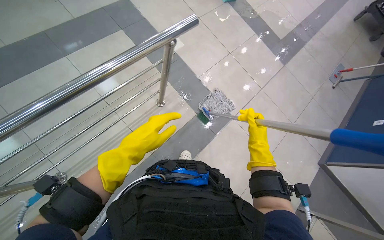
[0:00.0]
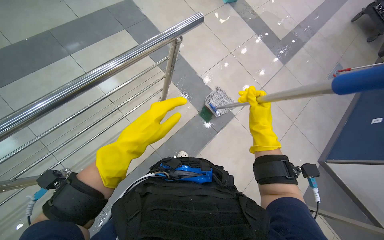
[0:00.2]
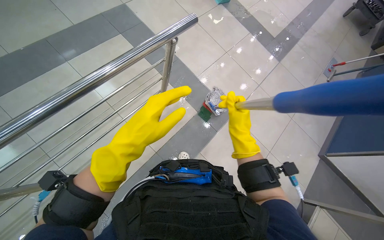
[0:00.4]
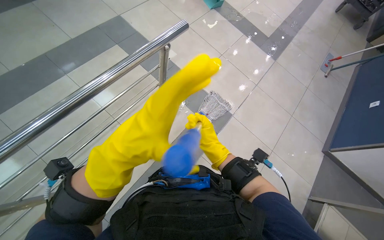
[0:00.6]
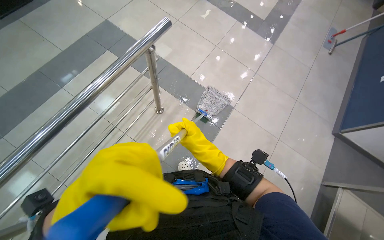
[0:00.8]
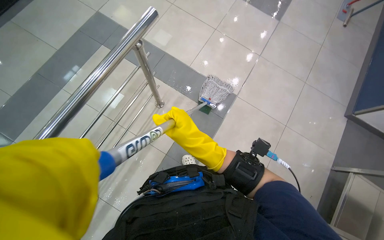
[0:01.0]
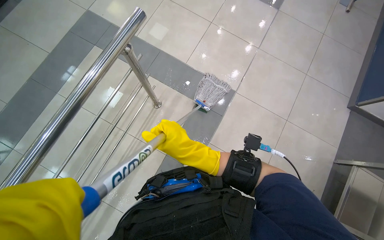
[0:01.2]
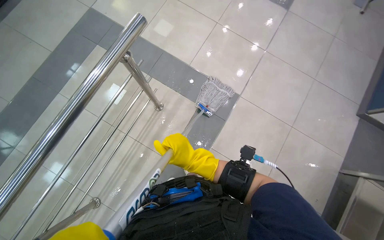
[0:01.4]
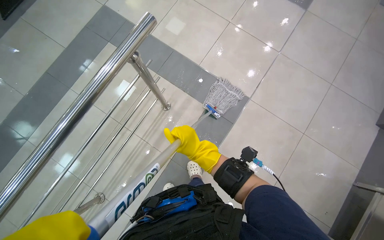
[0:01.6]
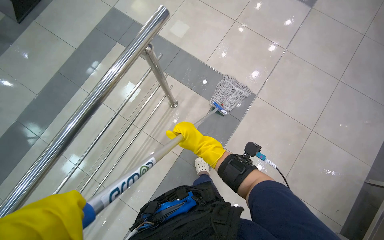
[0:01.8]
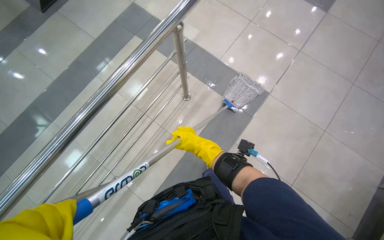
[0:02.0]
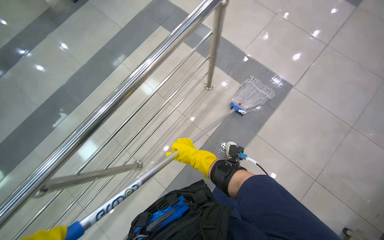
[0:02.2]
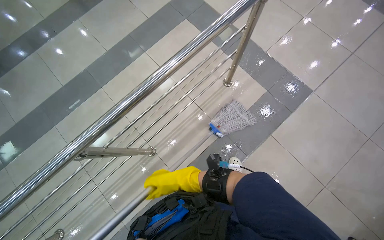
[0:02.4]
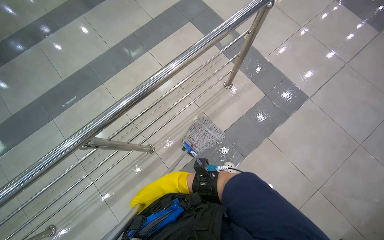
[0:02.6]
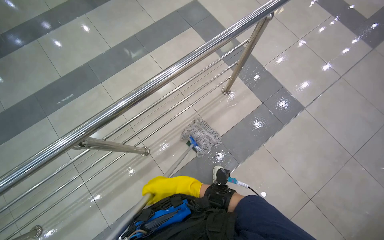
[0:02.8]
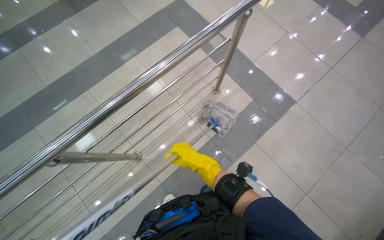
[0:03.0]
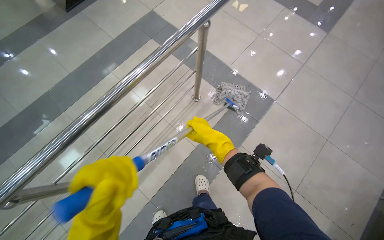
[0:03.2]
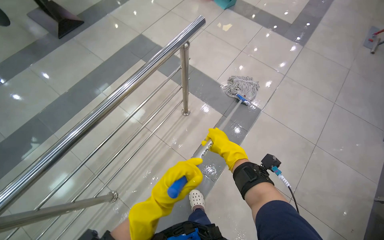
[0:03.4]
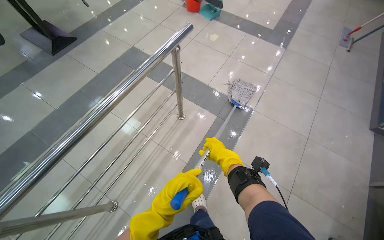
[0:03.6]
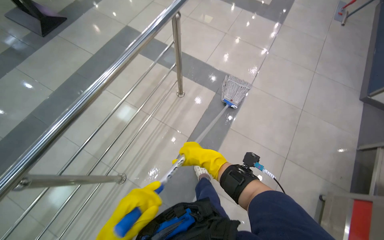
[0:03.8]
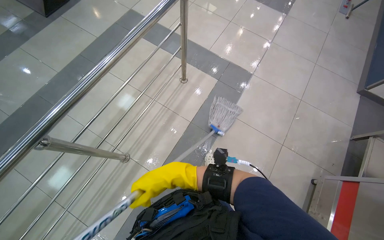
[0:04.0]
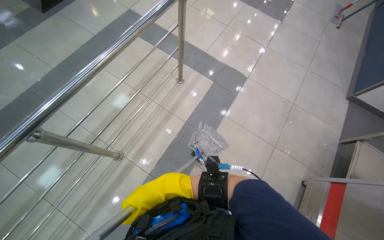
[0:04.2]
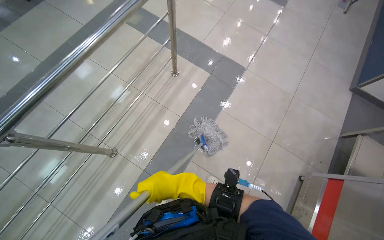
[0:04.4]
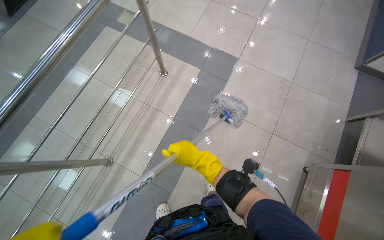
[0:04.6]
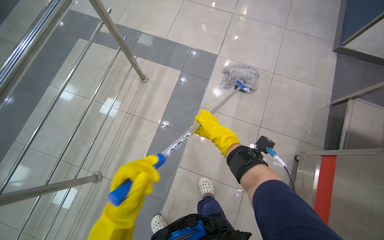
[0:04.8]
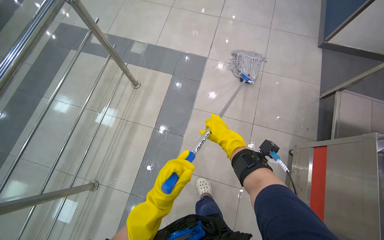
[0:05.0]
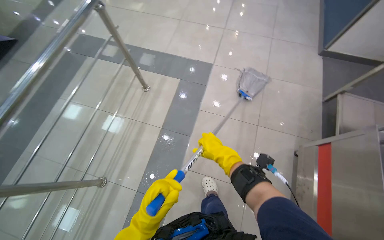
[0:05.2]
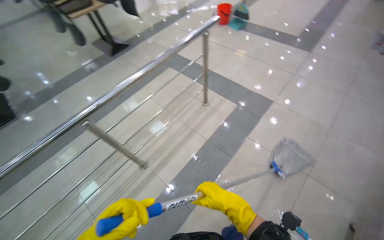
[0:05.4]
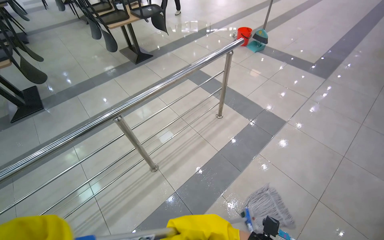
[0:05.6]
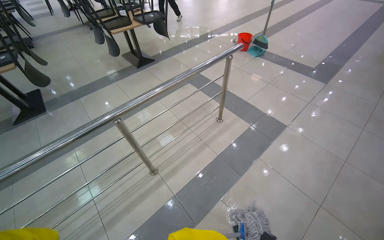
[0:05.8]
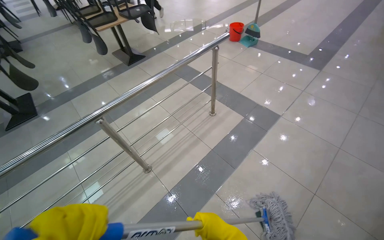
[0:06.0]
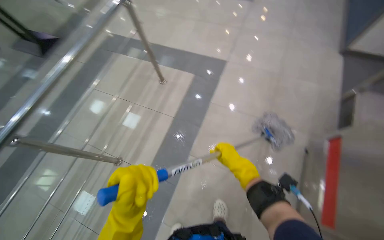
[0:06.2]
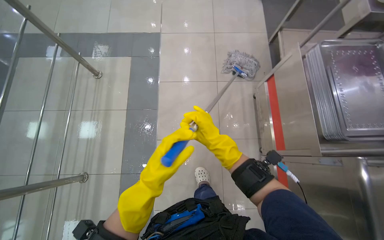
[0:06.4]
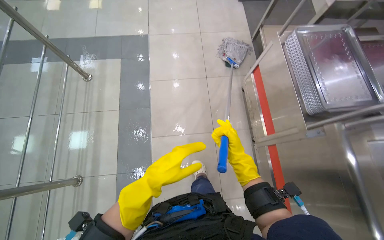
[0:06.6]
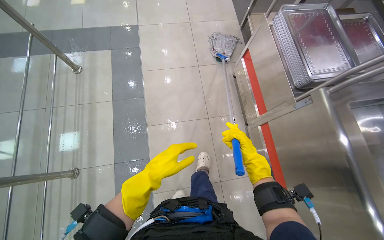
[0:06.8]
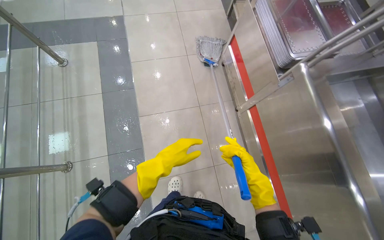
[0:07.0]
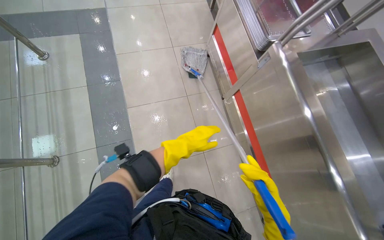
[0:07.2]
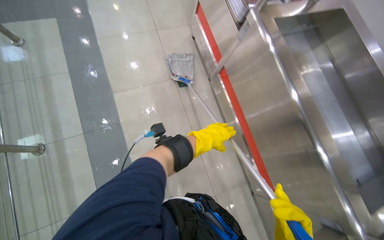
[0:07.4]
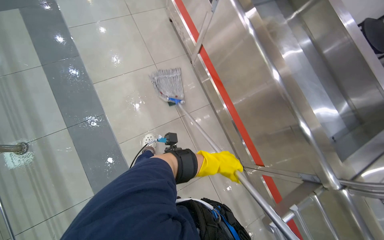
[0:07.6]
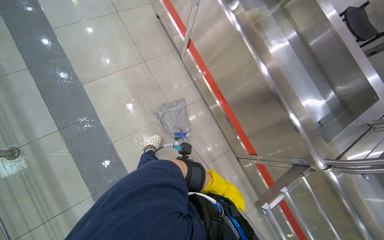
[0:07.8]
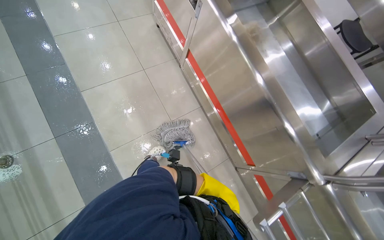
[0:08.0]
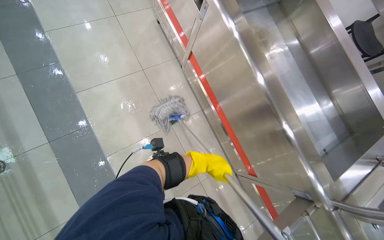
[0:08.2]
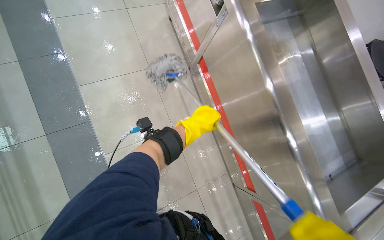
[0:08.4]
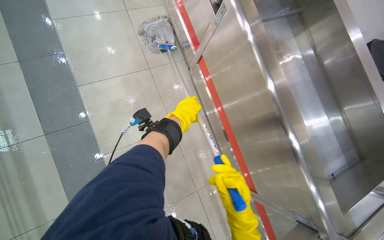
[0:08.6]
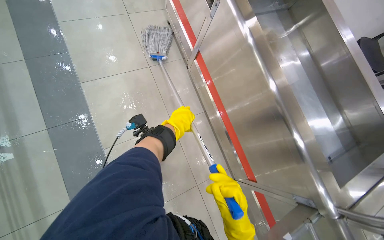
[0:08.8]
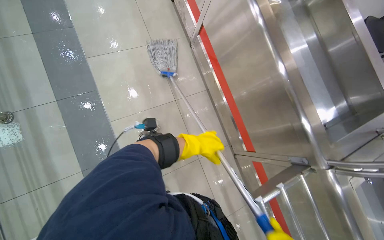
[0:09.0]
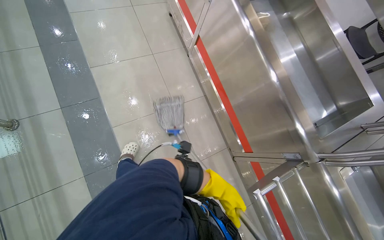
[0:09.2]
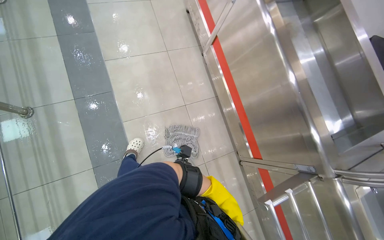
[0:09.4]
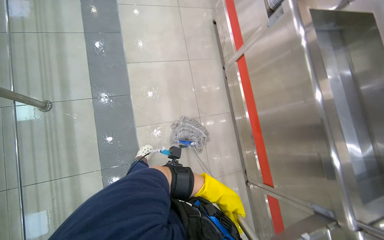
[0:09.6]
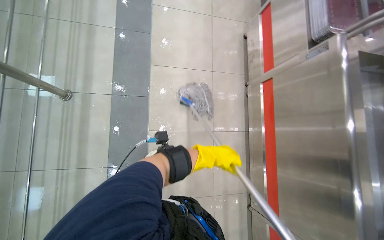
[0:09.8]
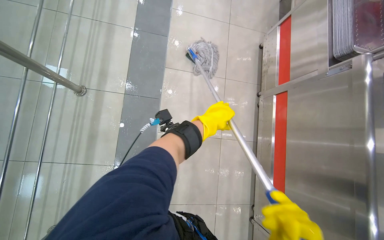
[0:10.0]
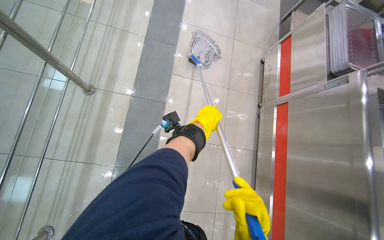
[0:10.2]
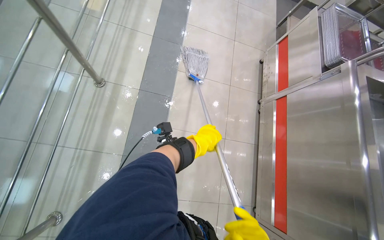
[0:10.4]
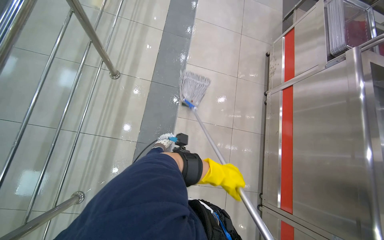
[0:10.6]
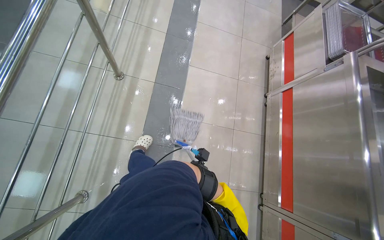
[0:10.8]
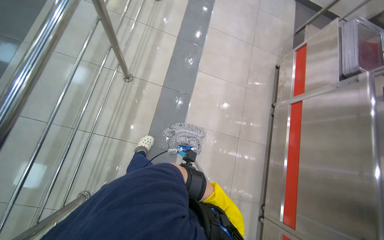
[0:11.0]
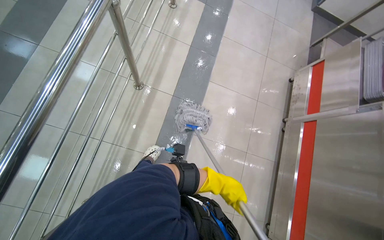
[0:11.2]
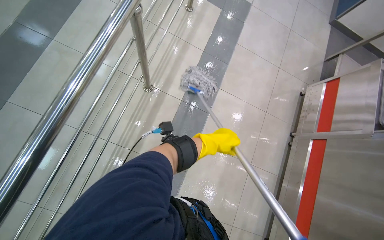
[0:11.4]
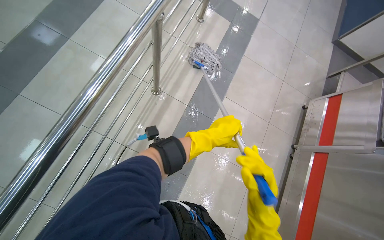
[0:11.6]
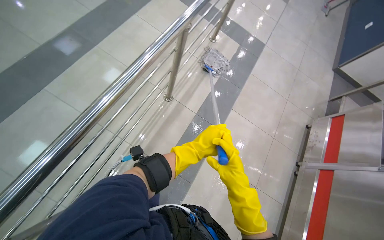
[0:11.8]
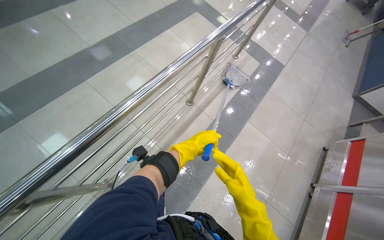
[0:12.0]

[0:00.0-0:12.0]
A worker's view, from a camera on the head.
Job: mopping floor.
The whole recording: Mopping cafeteria floor. The worker mops the tiled floor of the cafeteria with a string mop.
0:00.0 to 0:01.6: The right hand goes about 20 cm to the left.
0:01.6 to 0:03.0: The camera travels about 40 cm.
0:03.0 to 0:04.4: The wearer looks about 20 degrees further to the right. The right hand travels down the picture by roughly 25 cm.
0:04.4 to 0:06.0: The view pans to the left by some 15 degrees. The camera pitches upward, by about 20 degrees.
0:07.6 to 0:09.0: The left hand moves up and down the picture over some 35 cm, changing direction 2 times.
0:09.0 to 0:10.4: The scene rotates clockwise by some 30 degrees. The left hand moves up and down the picture over approximately 30 cm, changing direction 2 times.
0:10.4 to 0:12.0: The wearer moves some 40 cm. The view tilts about 15 degrees upward. The scene turns approximately 30 degrees clockwise in the picture.

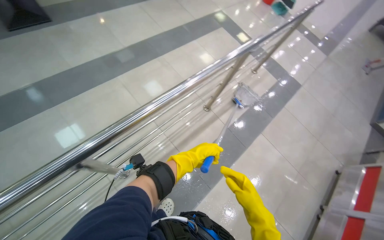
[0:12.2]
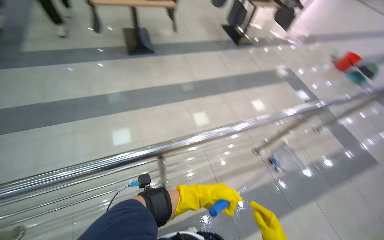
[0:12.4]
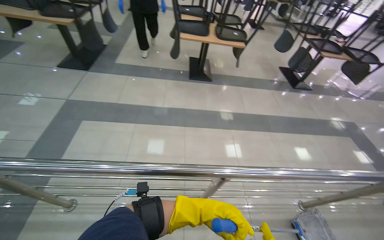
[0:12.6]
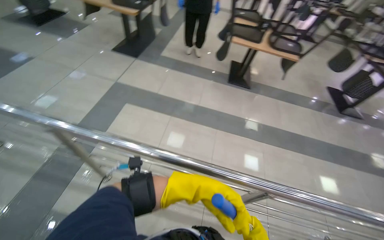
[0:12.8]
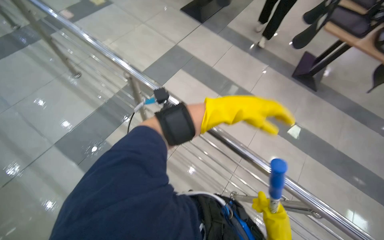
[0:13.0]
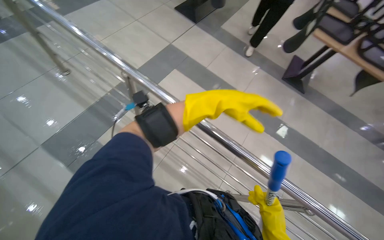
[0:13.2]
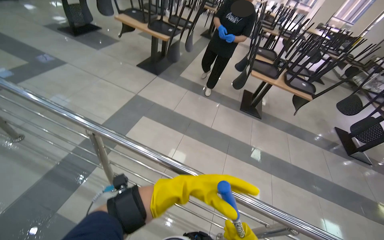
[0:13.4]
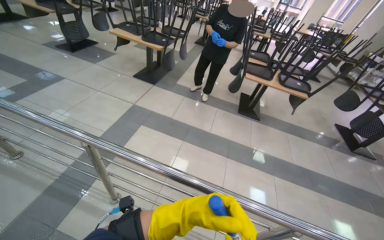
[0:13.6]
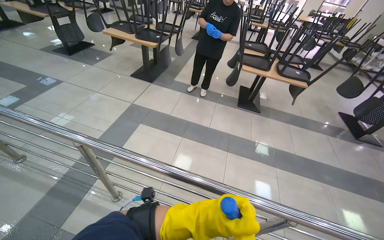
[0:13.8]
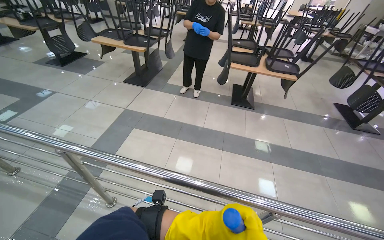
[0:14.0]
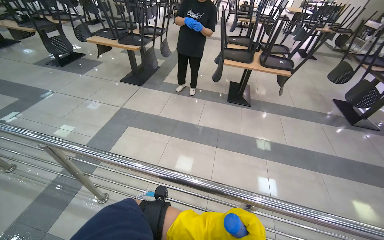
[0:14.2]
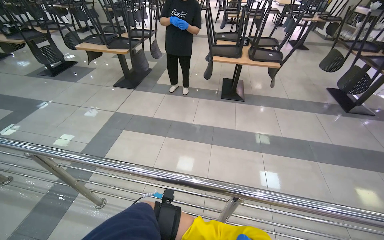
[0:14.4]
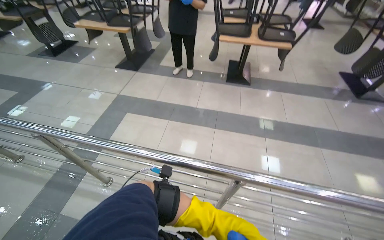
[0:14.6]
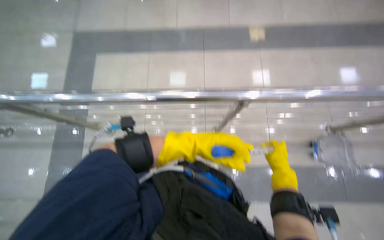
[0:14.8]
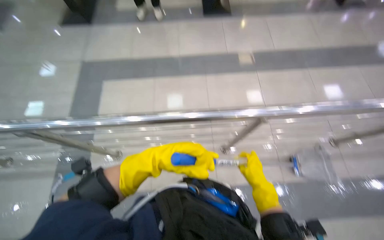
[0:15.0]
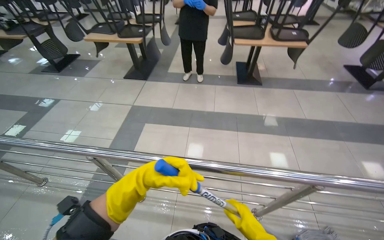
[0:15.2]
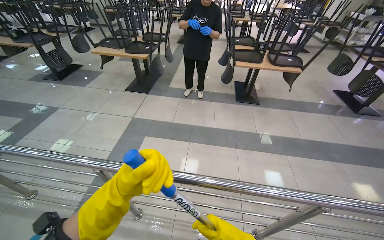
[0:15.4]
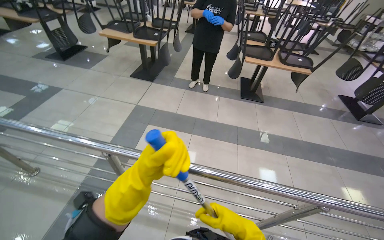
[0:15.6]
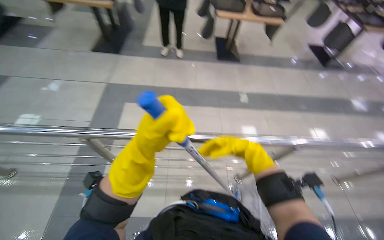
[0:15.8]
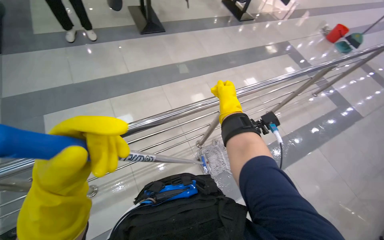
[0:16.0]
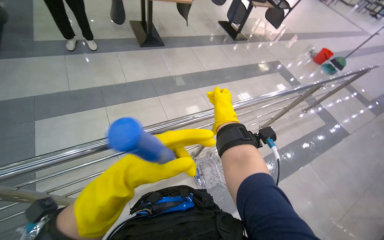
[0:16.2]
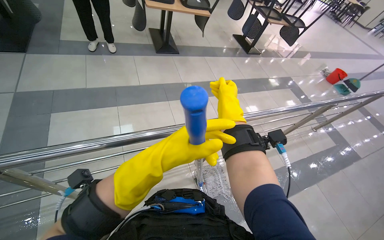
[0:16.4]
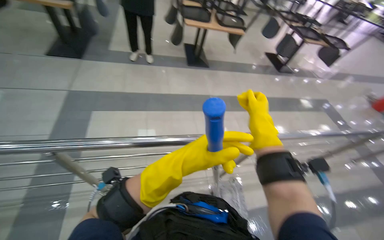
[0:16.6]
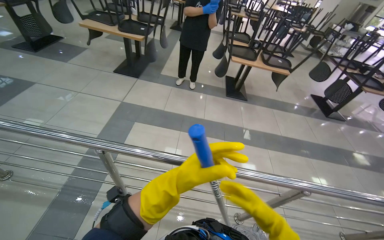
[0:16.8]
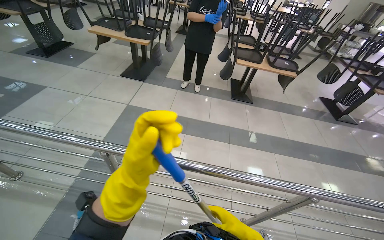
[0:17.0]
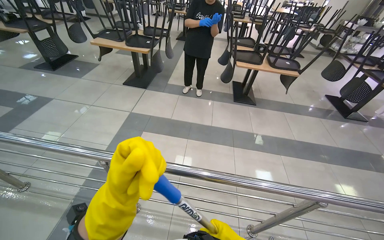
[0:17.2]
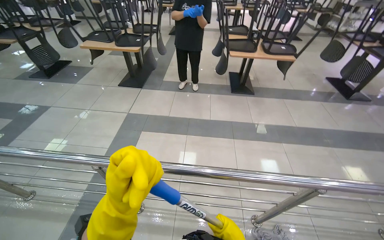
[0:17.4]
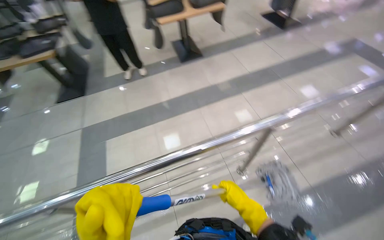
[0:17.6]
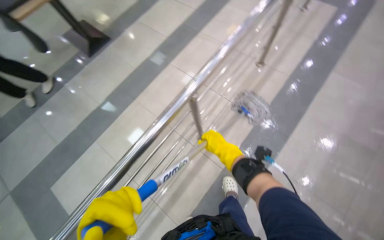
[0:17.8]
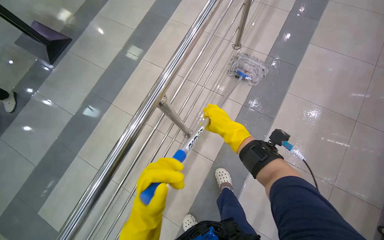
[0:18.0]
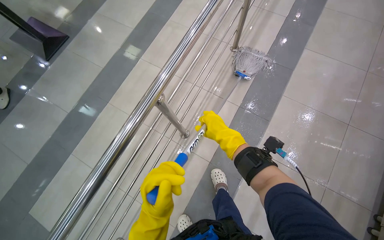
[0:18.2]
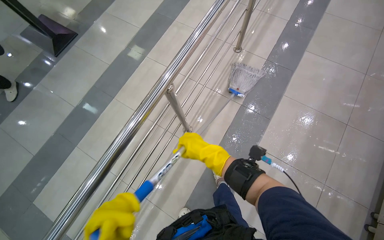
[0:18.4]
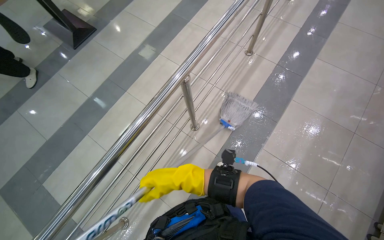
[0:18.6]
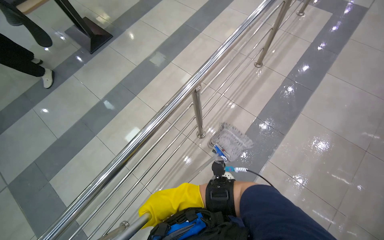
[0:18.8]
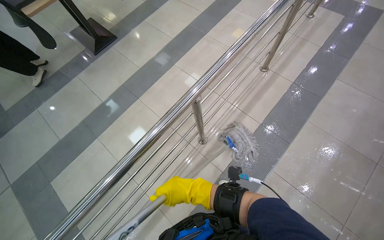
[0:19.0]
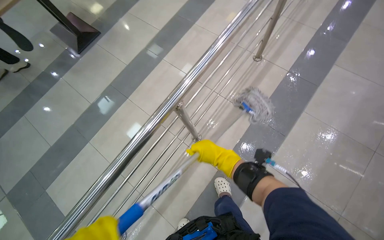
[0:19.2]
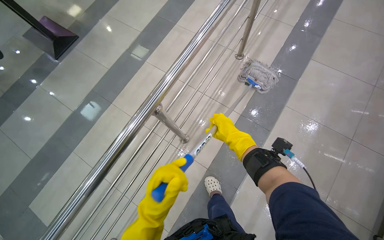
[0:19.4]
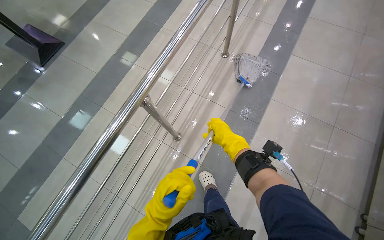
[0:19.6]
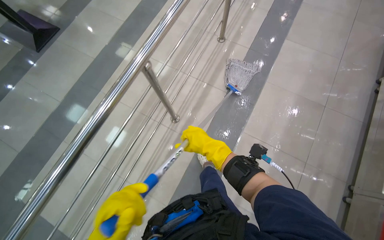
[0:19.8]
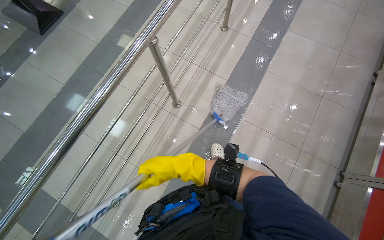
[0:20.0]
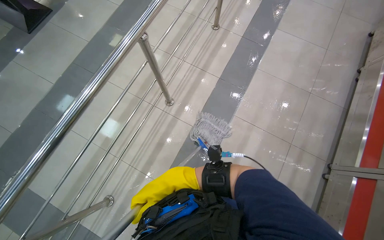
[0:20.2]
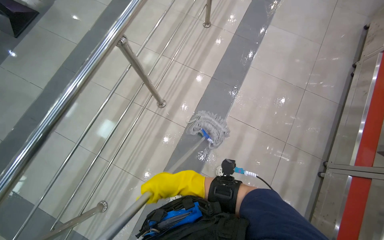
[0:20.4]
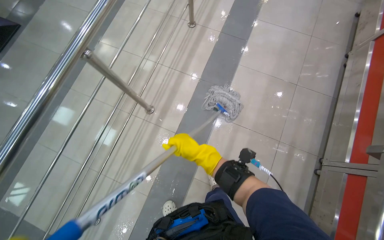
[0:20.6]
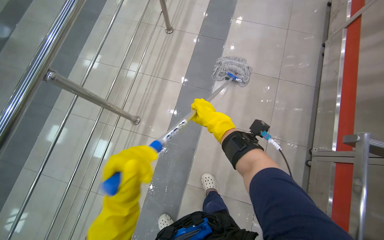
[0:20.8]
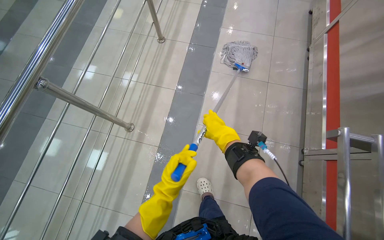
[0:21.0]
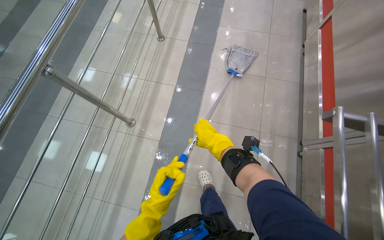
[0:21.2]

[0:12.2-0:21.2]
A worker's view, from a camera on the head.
Job: mopping floor.
The whole recording: Mopping cafeteria floor. The worker mops the tiled floor of the cafeteria with a string mop.
0:12.2 to 0:13.8: The camera travels some 60 cm. The wearer looks about 55 degrees further to the left. The wearer looks roughly 30 degrees further upward.
0:13.8 to 0:15.2: The view tips downward by approximately 20 degrees.
0:15.2 to 0:16.6: The camera sweeps to the right, by about 15 degrees.
